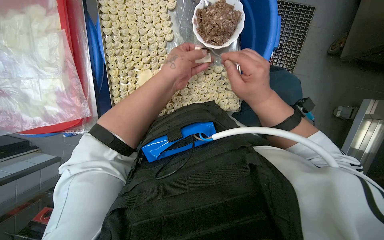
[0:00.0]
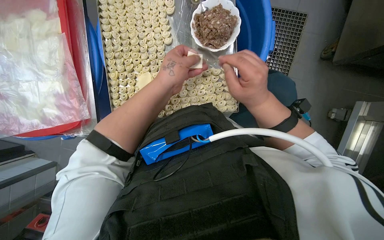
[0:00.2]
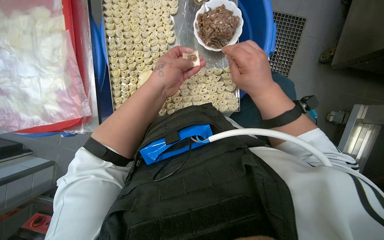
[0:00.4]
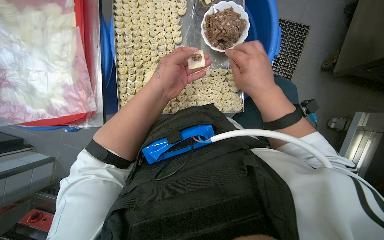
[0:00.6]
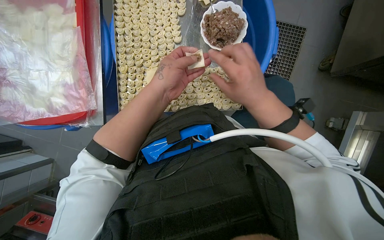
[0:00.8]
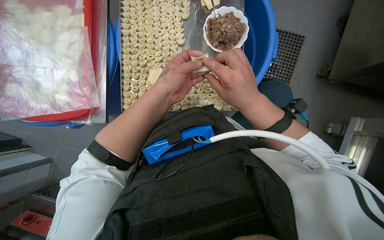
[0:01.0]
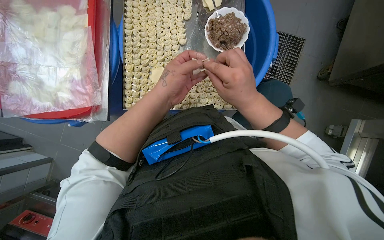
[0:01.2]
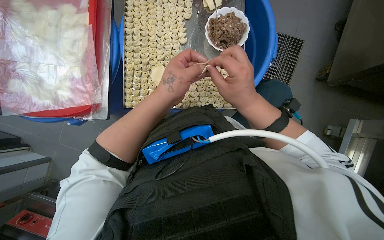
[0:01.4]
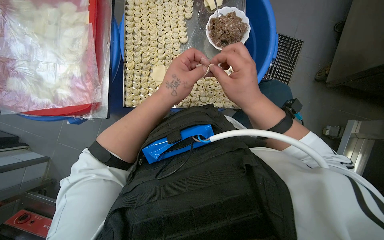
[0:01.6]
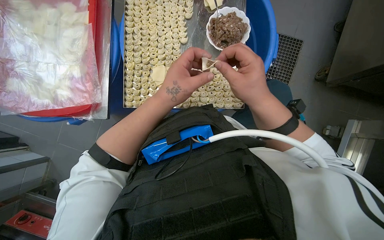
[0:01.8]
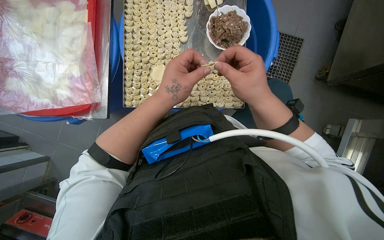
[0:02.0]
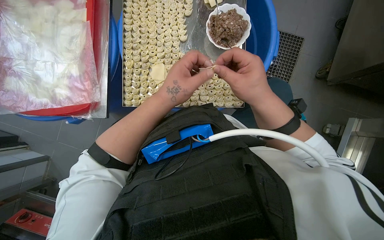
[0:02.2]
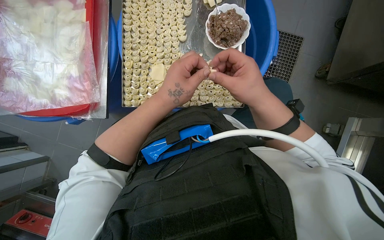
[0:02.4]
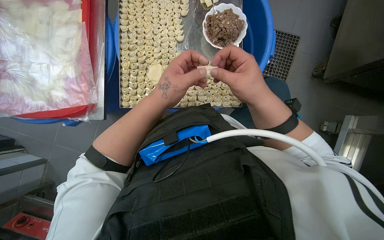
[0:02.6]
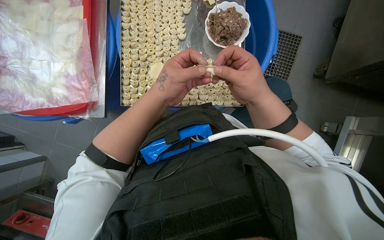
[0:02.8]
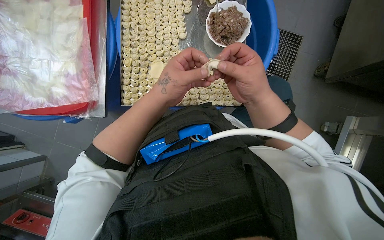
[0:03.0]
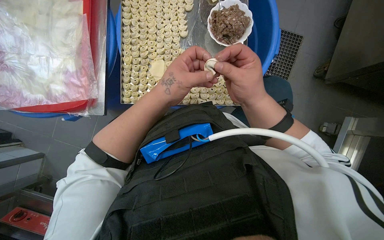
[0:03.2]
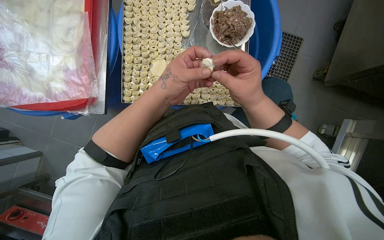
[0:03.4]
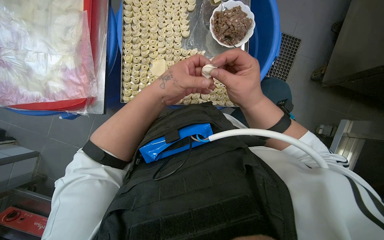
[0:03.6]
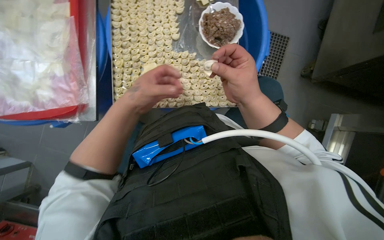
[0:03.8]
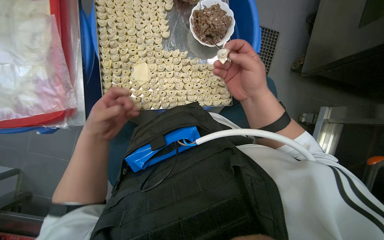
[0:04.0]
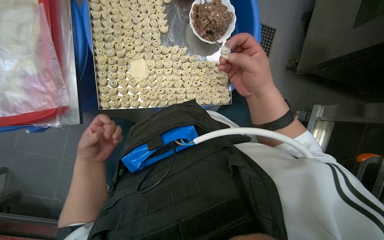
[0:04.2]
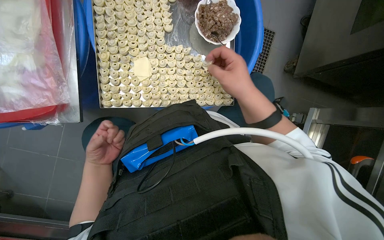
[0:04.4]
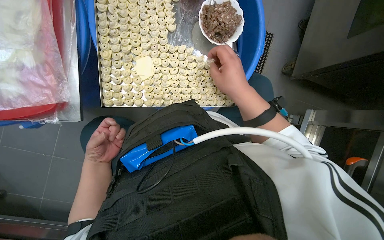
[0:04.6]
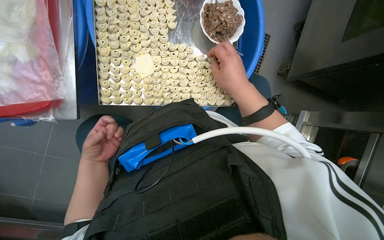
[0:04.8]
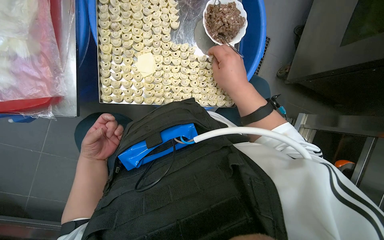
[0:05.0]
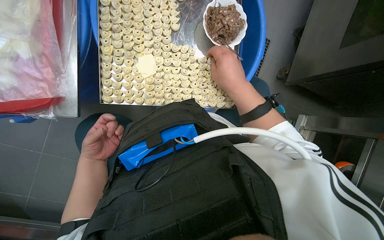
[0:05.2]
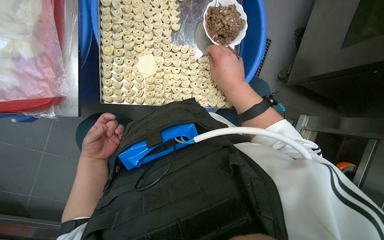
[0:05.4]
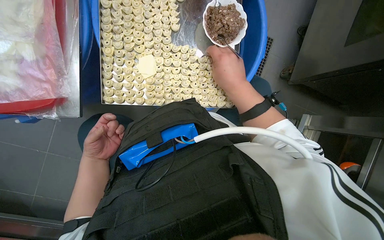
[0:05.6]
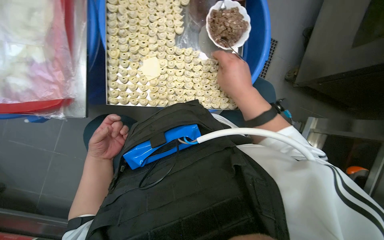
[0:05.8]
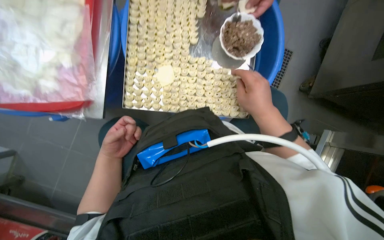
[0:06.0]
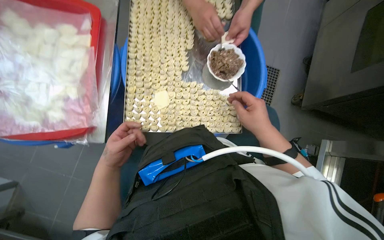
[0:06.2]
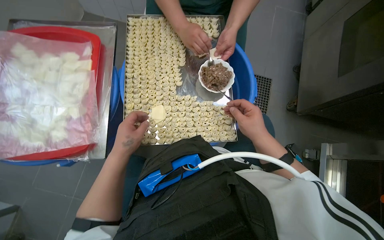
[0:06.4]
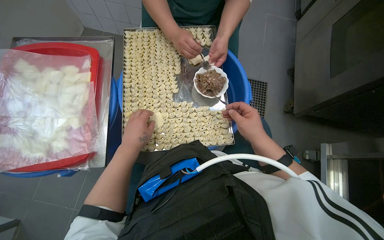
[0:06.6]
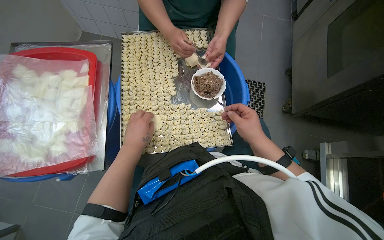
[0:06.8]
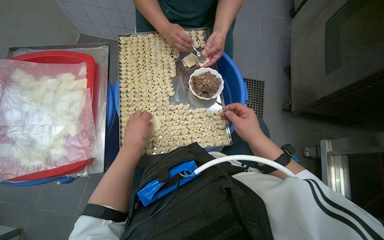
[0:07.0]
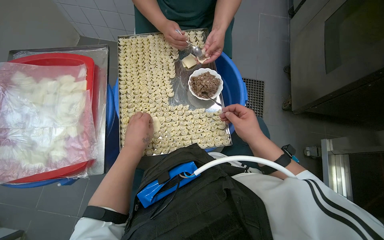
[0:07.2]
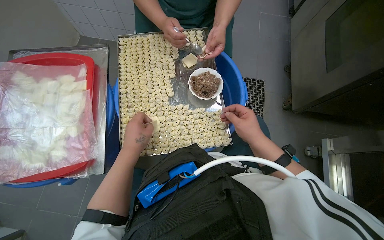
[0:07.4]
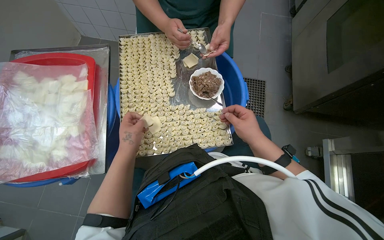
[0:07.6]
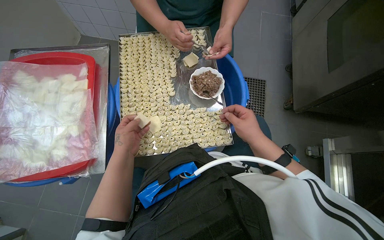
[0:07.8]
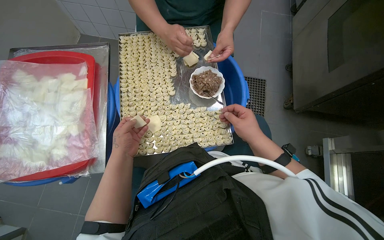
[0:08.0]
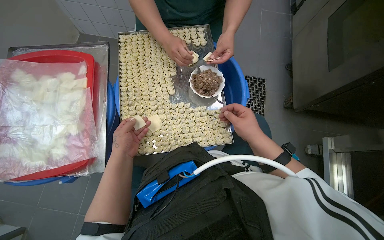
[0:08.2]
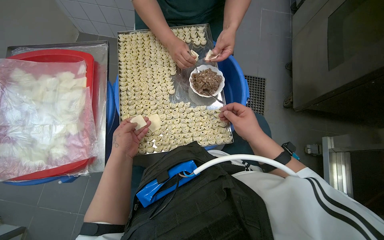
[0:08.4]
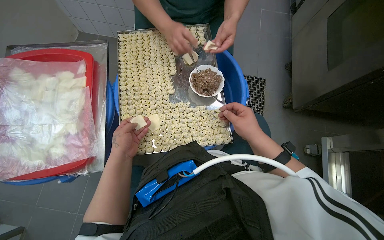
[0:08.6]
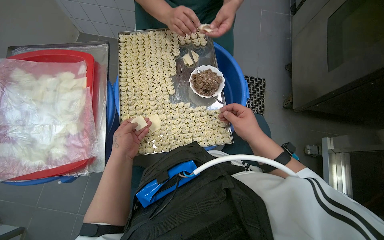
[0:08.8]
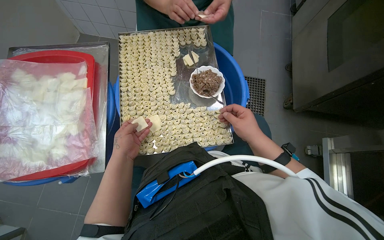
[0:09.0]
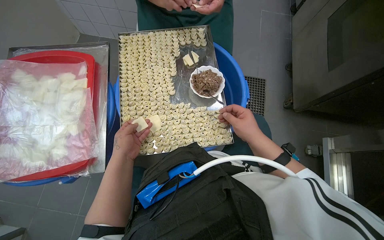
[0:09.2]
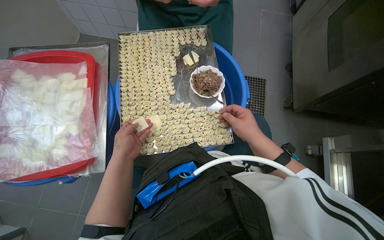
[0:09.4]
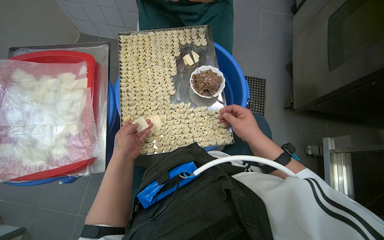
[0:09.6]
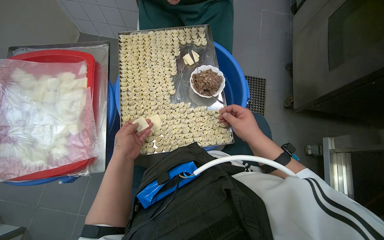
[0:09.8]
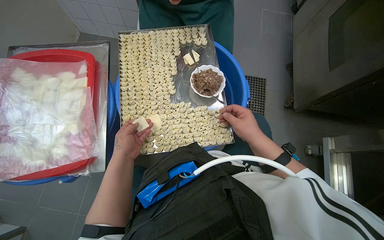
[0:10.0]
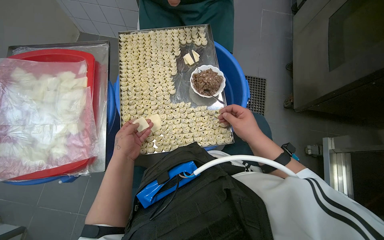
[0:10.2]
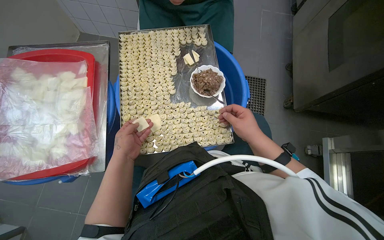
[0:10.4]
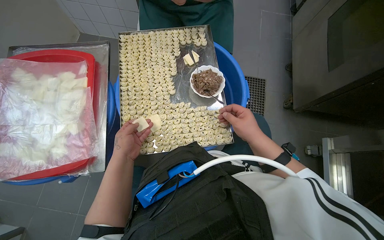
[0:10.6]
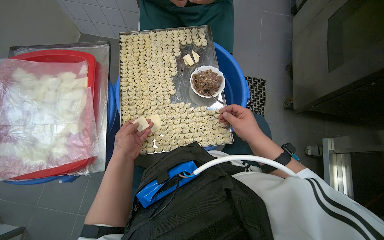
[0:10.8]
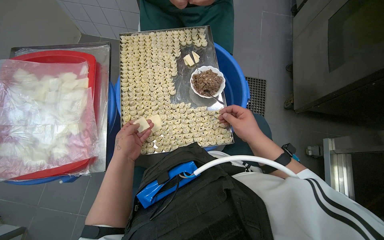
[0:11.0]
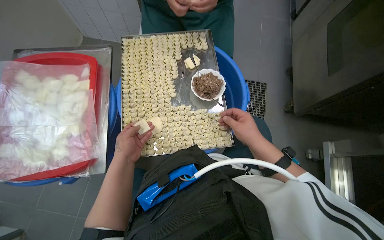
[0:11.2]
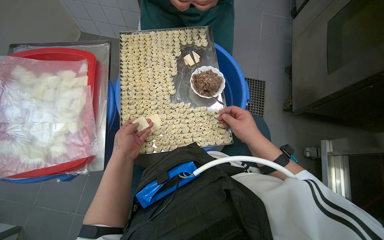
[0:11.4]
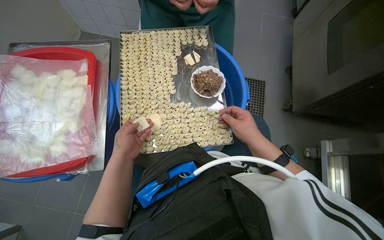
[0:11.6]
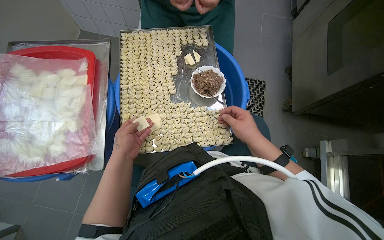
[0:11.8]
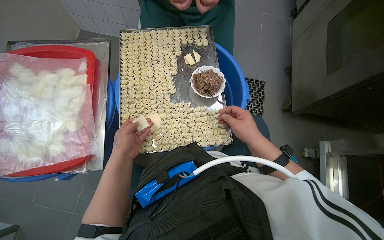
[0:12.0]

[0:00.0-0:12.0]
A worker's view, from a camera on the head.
Job: preparing food.
The whole recording: Making dumplings with meat filling. The worker picks up dough, fills it with meat, folds it, and places the finished dumpling on a tray.
0:00.0 to 0:01.6: The hands are busy where they are.
0:01.6 to 0:03.0: The hands work in one place, with small movements.
0:03.0 to 0:04.4: The left hand heads to the left, farther from the camera and down the picture, covering roughly 35 cm.
0:04.4 to 0:06.0: The hands make small movements and keep their place.
0:06.0 to 0:07.6: The view tips upward by roughly 15 degrees.
0:07.6 to 0:09.0: The hands are busy where they are.
0:09.0 to 0:10.4: Neither hand changes place.
0:10.4 to 0:12.0: The hands make small movements and keep their place.

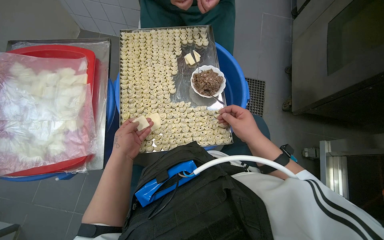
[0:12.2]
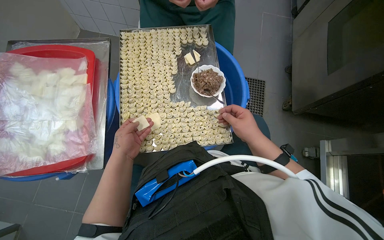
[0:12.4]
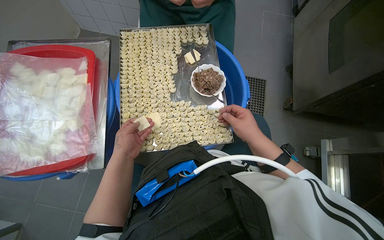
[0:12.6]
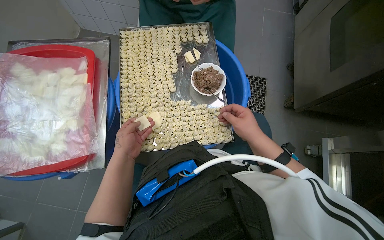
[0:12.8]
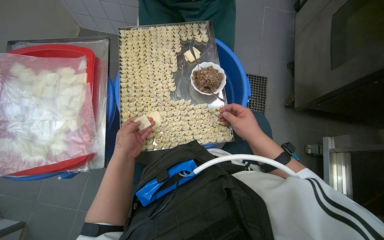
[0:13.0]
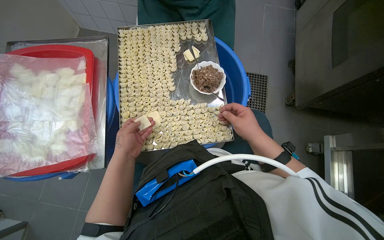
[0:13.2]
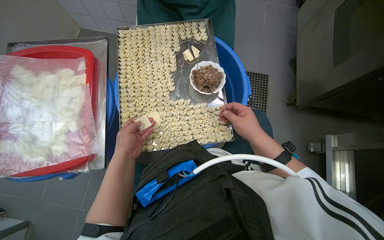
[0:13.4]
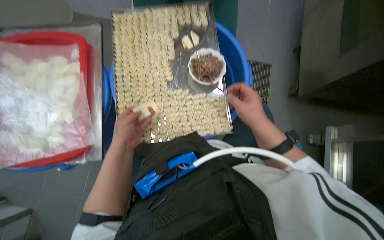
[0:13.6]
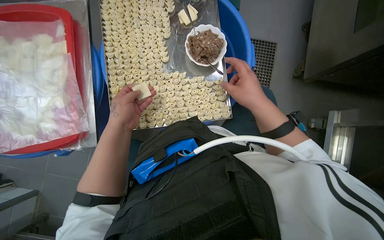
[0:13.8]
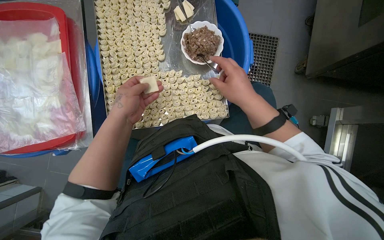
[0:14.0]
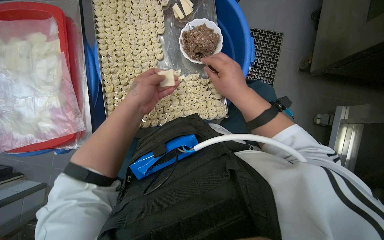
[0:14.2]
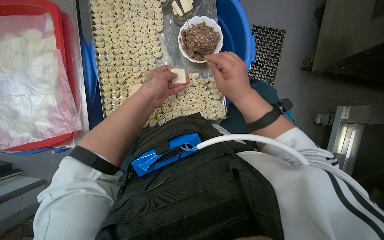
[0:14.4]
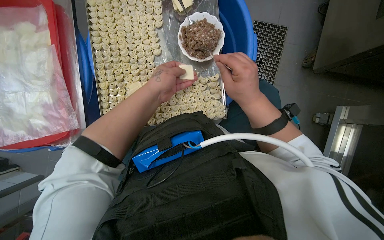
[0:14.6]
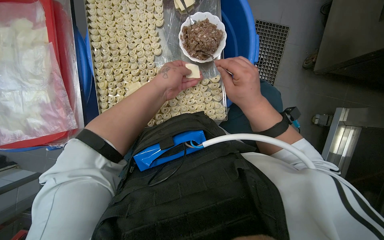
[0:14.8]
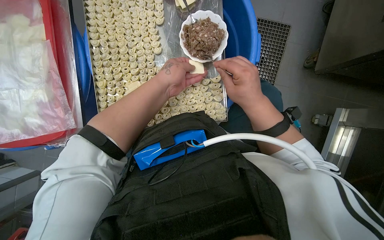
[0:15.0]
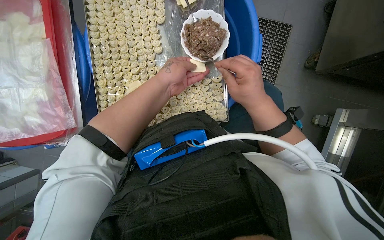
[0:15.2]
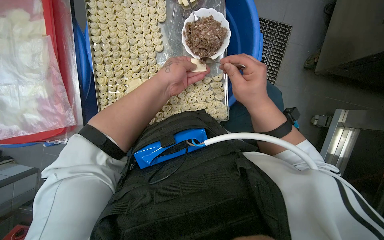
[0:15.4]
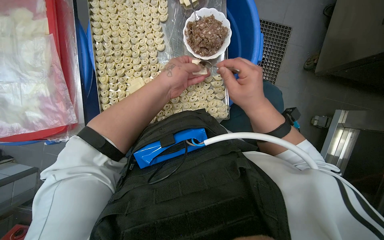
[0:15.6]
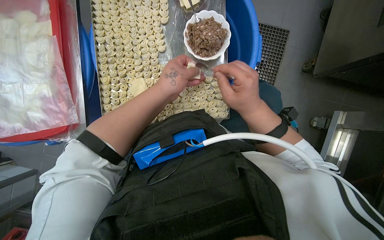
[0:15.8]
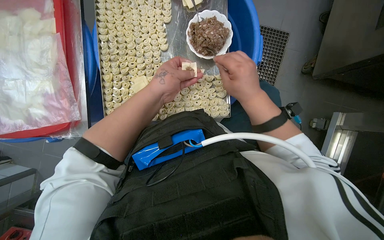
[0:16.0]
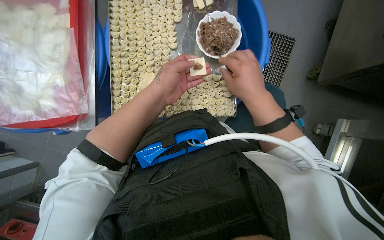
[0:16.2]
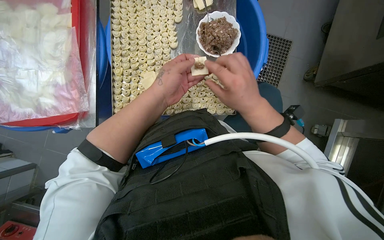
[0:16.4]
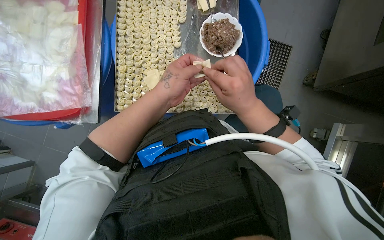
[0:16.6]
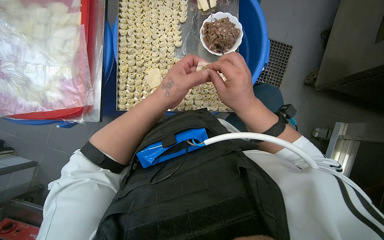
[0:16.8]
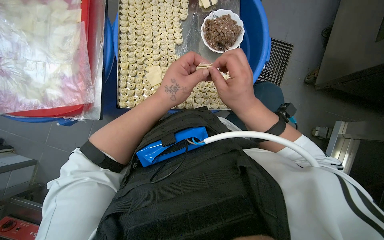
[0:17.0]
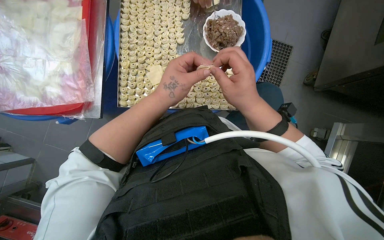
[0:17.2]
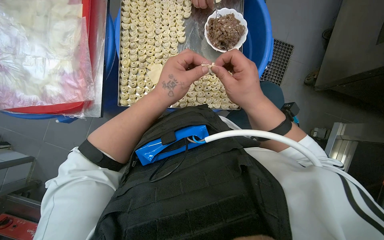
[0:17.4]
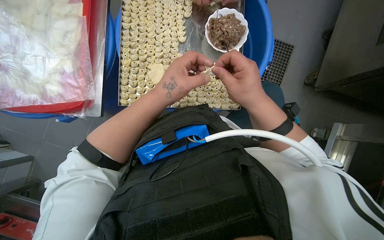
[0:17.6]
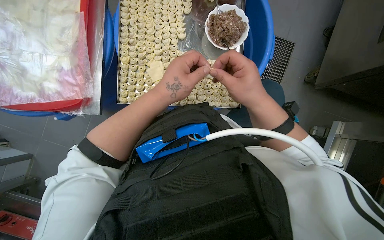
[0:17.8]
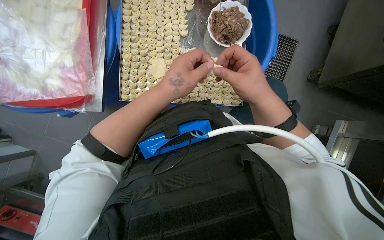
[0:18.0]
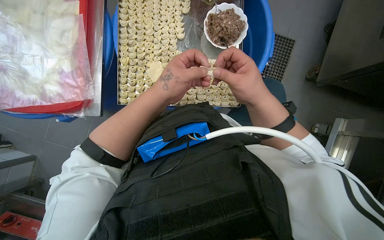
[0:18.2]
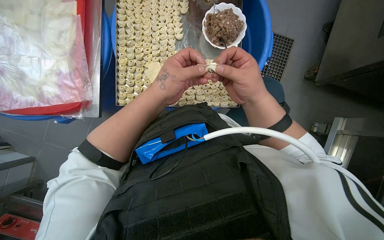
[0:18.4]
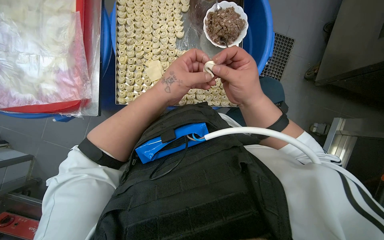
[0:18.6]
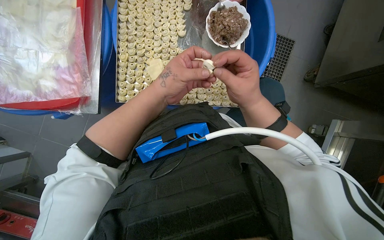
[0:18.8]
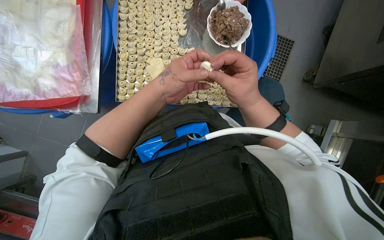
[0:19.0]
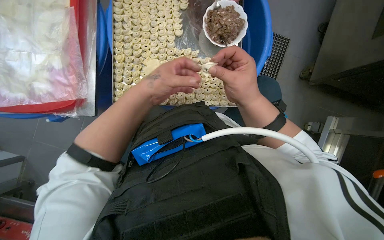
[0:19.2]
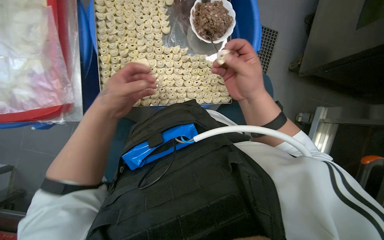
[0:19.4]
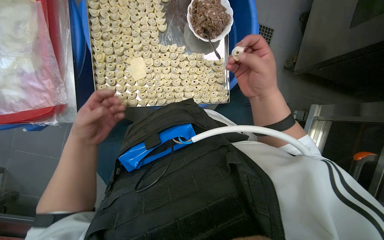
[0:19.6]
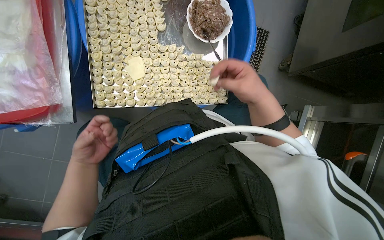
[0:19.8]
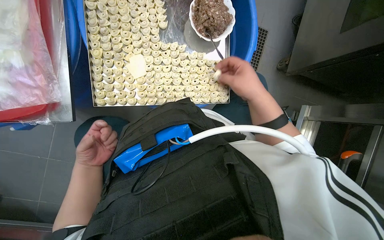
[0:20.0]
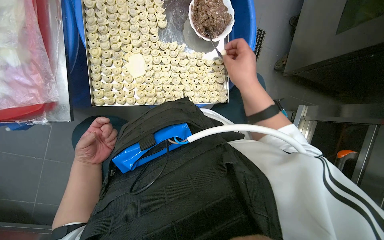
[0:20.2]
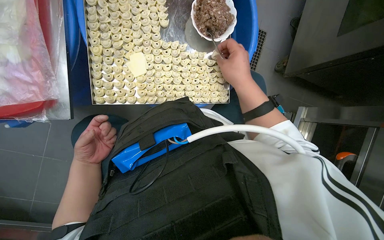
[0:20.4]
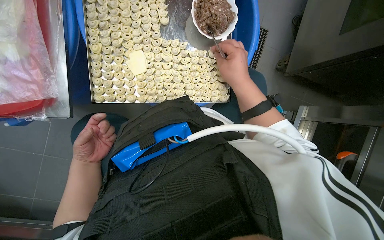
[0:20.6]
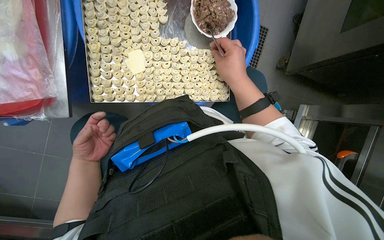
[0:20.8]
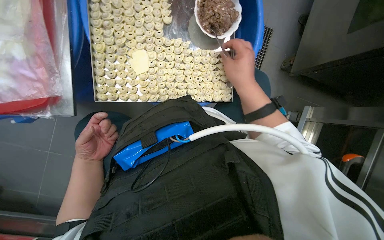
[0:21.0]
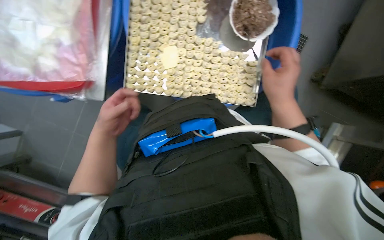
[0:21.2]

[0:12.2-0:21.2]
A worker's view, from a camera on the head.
Job: preparing food.
The whole recording: Making dumplings with meat filling. The worker picks up dough, fills it with meat, folds it, and places the finished dumpling on a tray.
0:12.2 to 0:13.8: The hands make small movements and keep their place.
0:13.8 to 0:15.2: The left hand is displaced to the right and up the picture by roughly 20 cm.
0:15.2 to 0:16.6: The left hand heads down the picture, covering some 10 cm.
0:16.6 to 0:18.2: The hands stay close to where they were, moving slightly.
0:18.2 to 0:19.8: The left hand shifts roughly 30 cm to the left, farther from the camera and down the picture.
